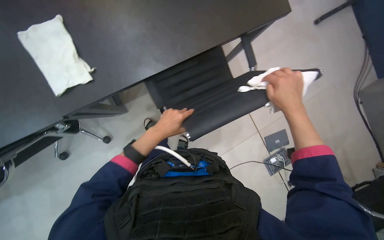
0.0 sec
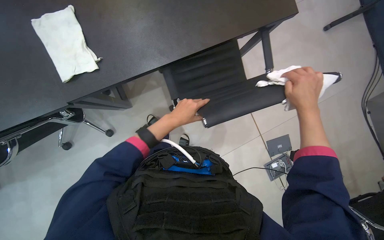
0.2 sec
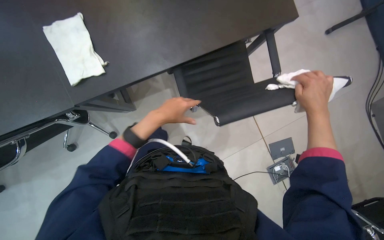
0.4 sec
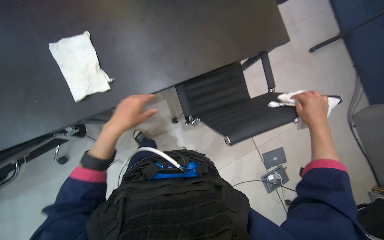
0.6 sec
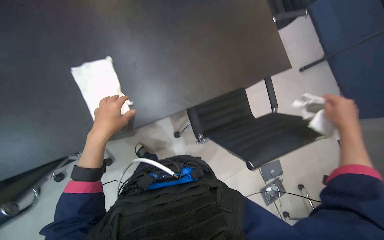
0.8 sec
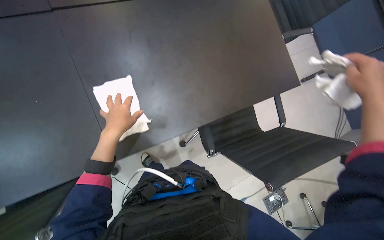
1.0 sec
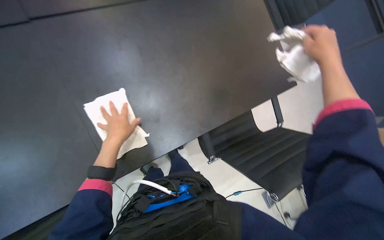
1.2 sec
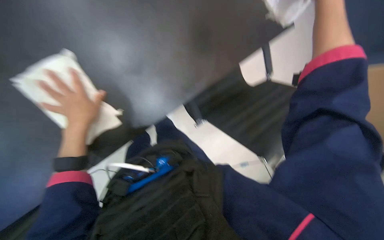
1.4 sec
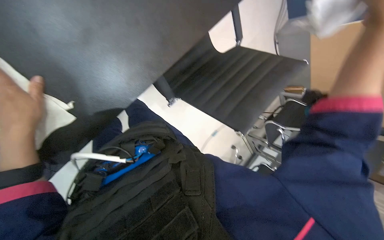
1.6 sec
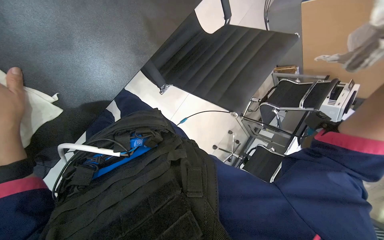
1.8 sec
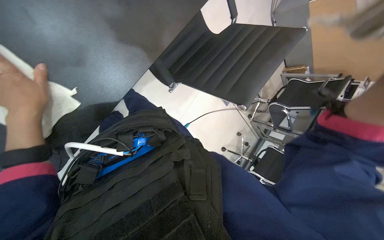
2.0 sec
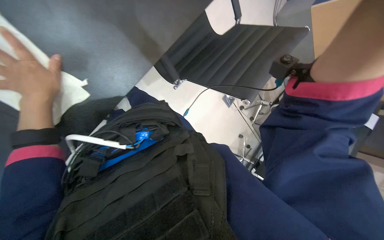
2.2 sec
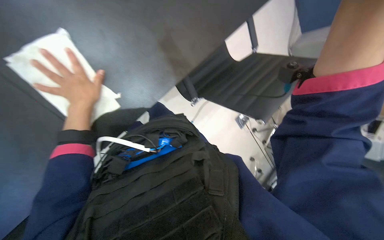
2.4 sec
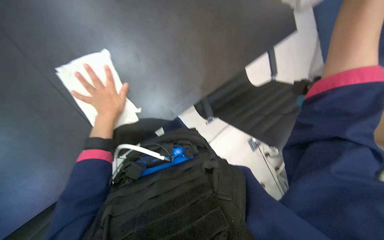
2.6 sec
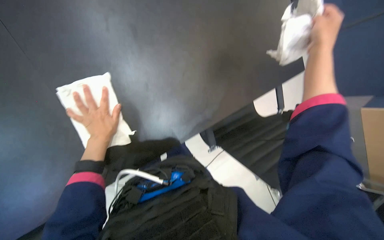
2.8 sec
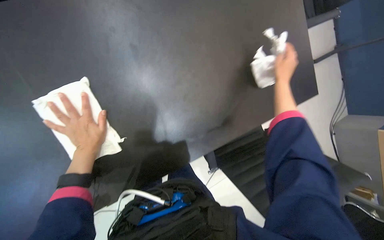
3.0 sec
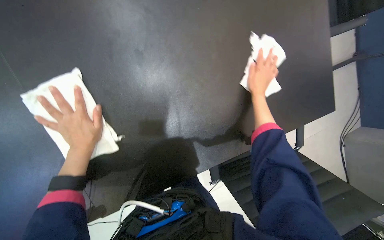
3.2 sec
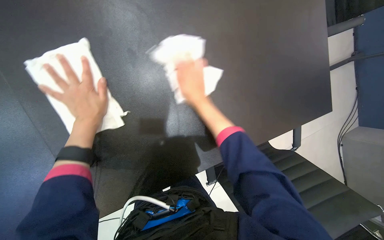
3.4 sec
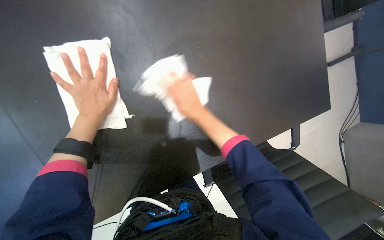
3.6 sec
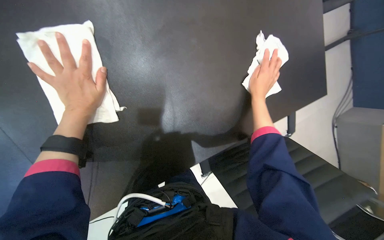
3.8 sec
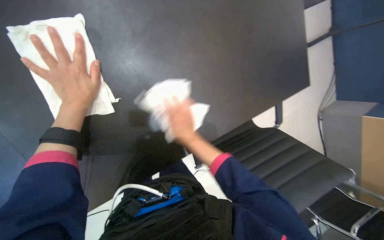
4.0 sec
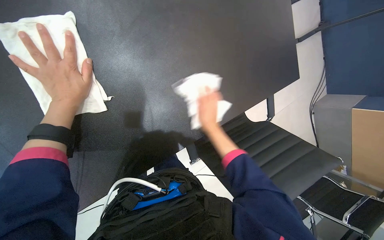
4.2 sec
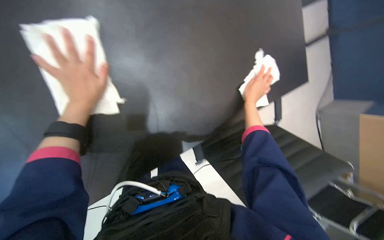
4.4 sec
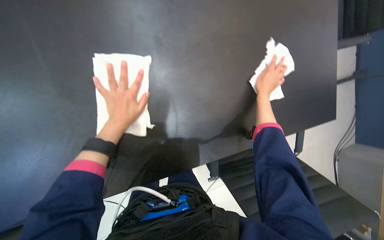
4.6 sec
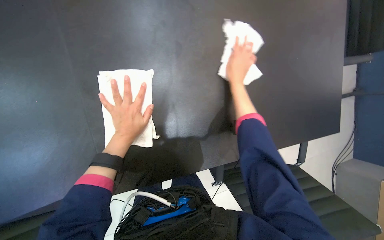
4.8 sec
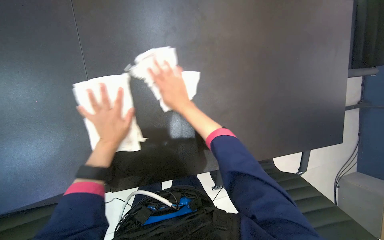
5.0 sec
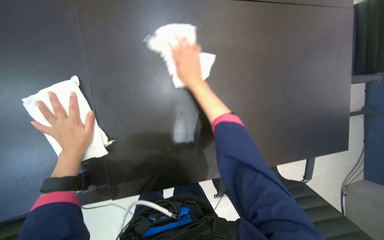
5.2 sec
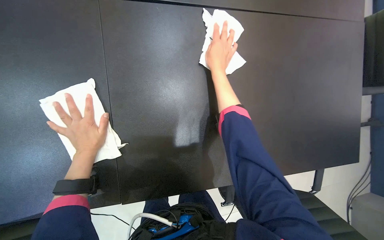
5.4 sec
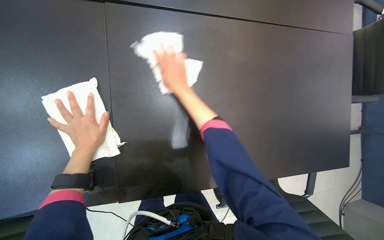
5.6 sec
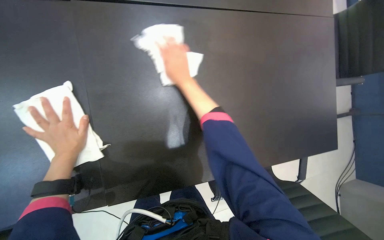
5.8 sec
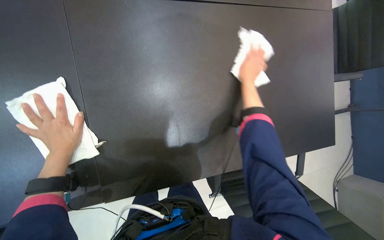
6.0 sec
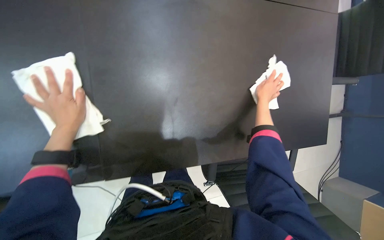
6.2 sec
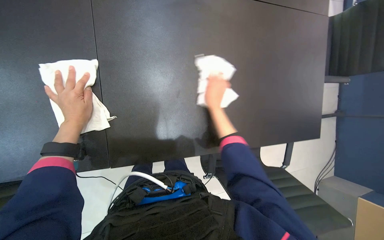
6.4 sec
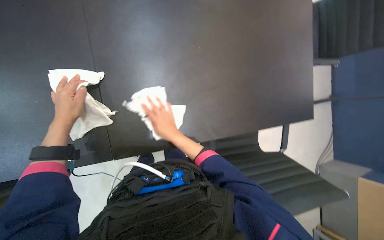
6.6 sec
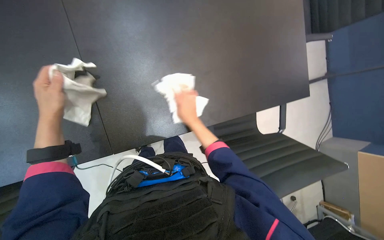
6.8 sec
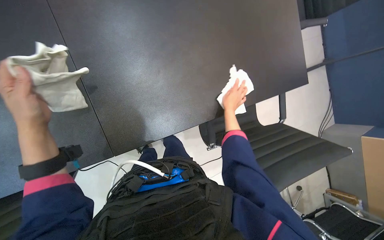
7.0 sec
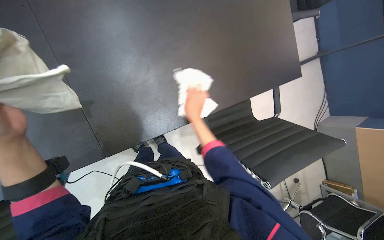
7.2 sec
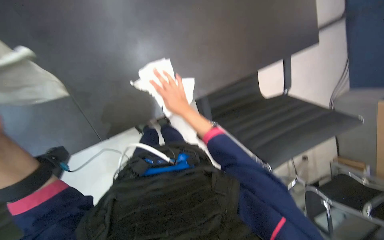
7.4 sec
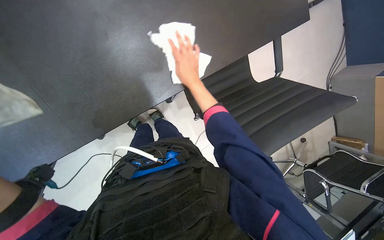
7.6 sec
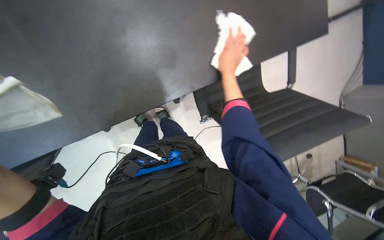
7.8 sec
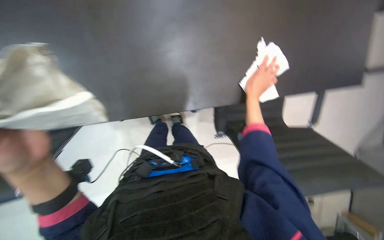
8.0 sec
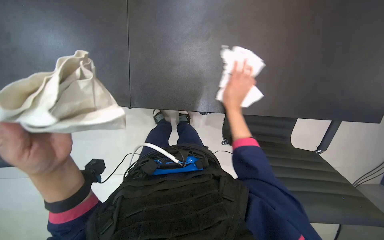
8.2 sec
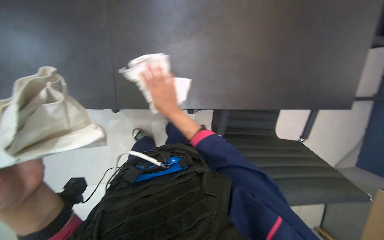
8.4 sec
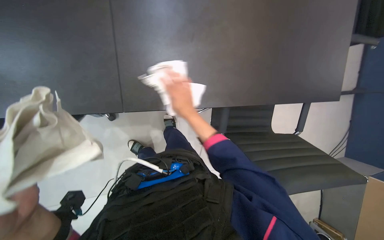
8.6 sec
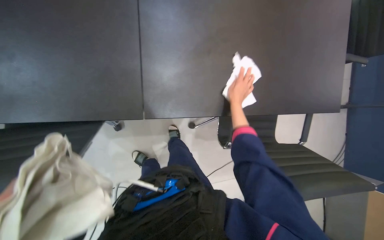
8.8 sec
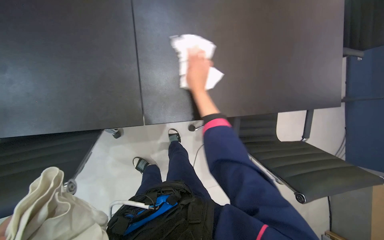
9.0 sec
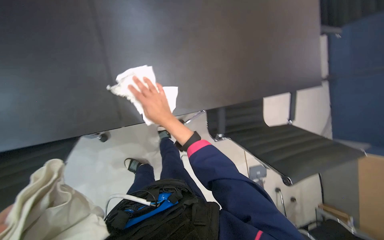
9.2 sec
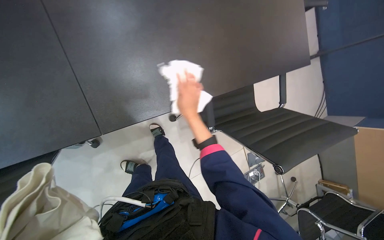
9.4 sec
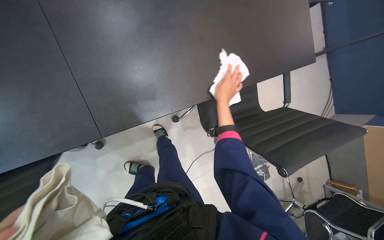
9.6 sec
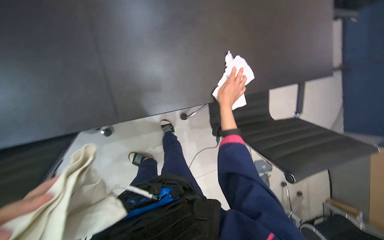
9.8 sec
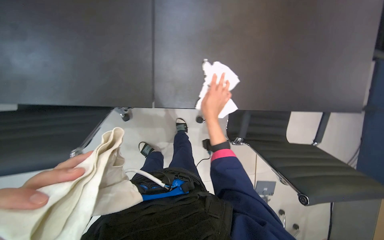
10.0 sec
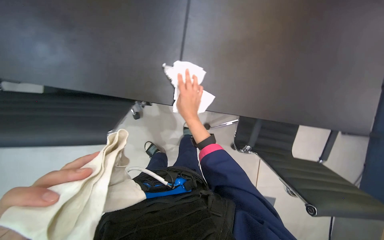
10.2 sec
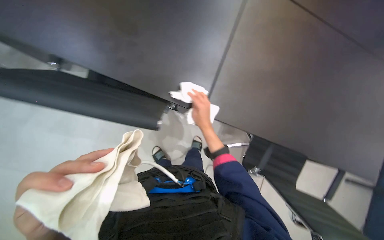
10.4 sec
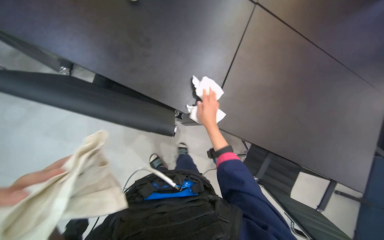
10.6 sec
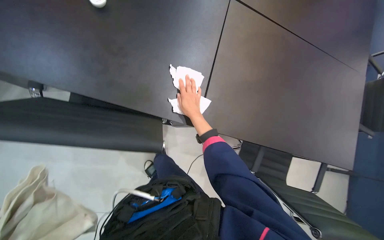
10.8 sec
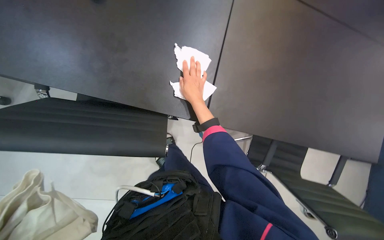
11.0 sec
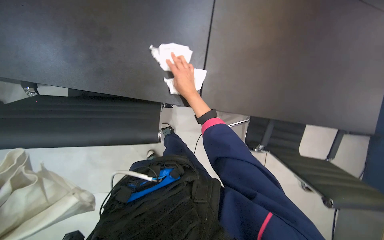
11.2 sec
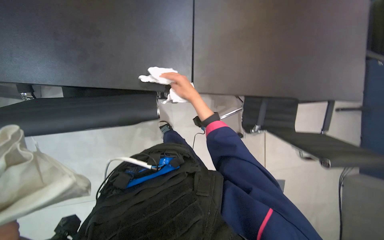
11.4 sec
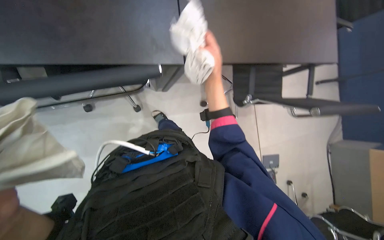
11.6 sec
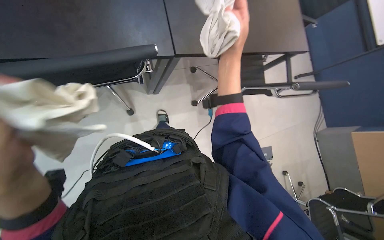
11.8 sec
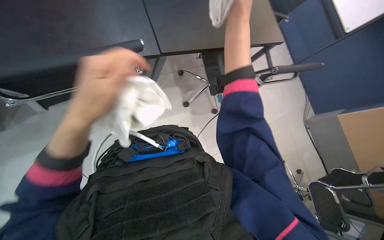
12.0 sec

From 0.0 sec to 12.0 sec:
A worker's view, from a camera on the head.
Job: wiping surfaces.
The whole recording: Wiping large office table. The worker wipes the surface of a large office table with a white cloth.
From 0.0 sec to 1.6 sec: The camera is aimed about 20 degrees further to the right. The camera pitches downward, by about 15 degrees.
From 1.6 sec to 3.0 sec: The wearer looks some 30 degrees further upward.
From 3.0 sec to 4.4 sec: The left hand heads up the picture, covering roughly 10 cm.
From 6.0 sec to 7.6 sec: The camera pitches downward, by about 20 degrees. The right hand swings left and right, about 35 cm each way, with 3 reversals.
From 7.6 sec to 9.0 sec: The view tilts about 15 degrees upward. The right hand moves left and right over roughly 30 cm, changing direction 3 times.
From 10.4 sec to 12.0 sec: The wearer's head swings about 35 degrees to the right.

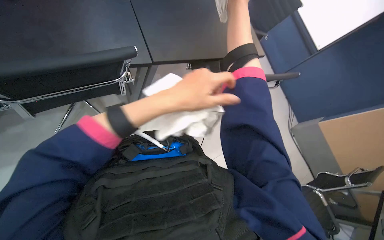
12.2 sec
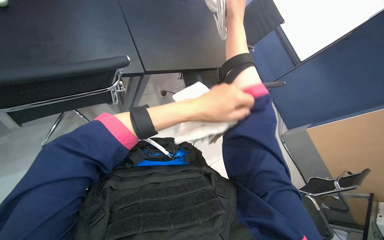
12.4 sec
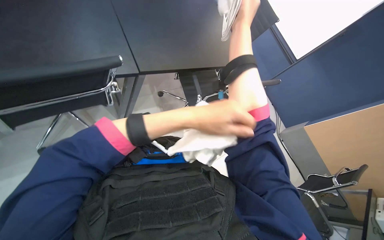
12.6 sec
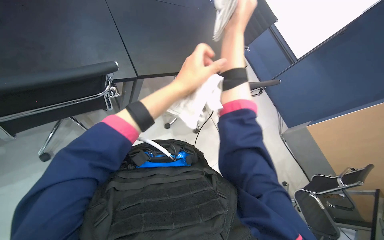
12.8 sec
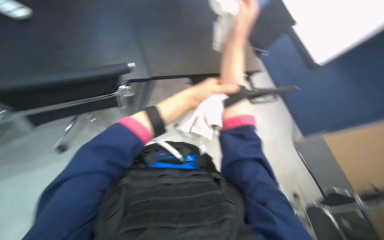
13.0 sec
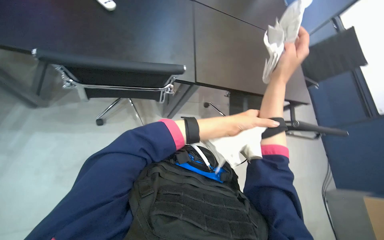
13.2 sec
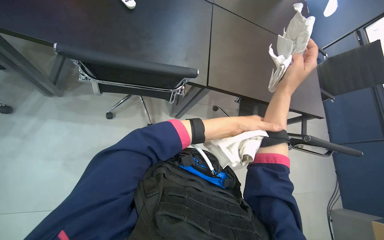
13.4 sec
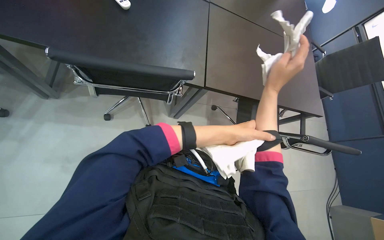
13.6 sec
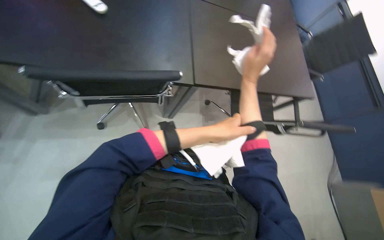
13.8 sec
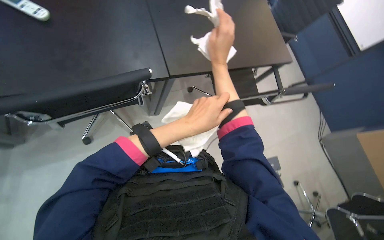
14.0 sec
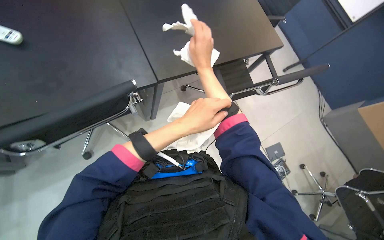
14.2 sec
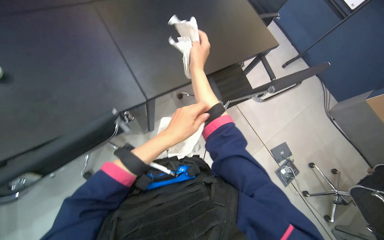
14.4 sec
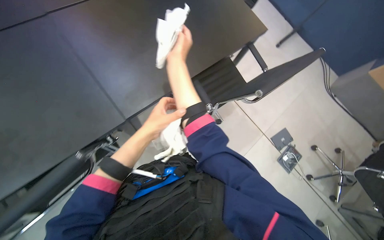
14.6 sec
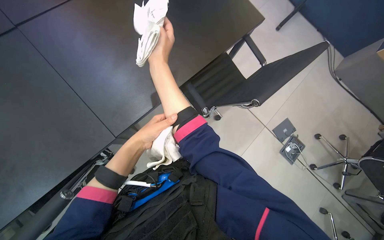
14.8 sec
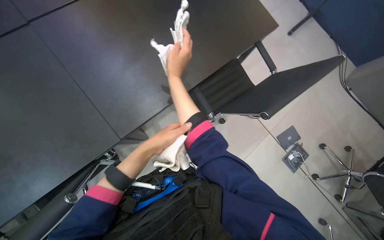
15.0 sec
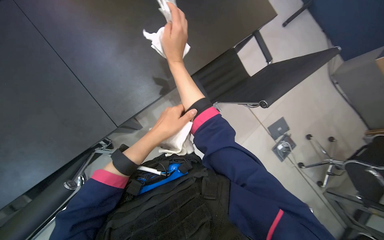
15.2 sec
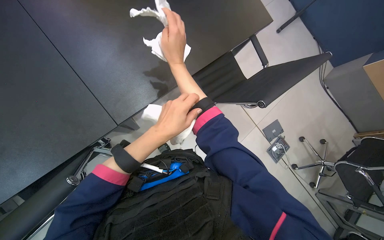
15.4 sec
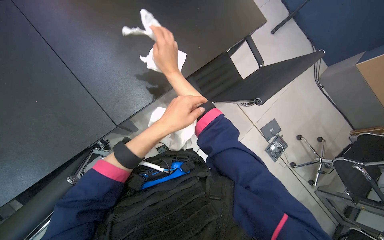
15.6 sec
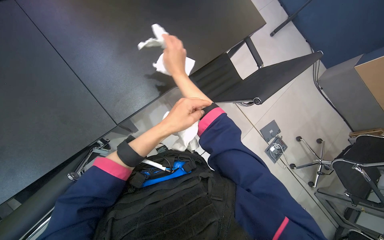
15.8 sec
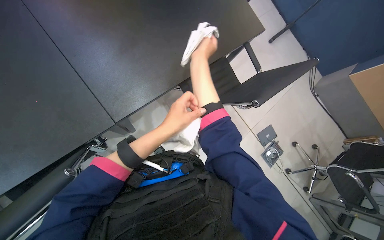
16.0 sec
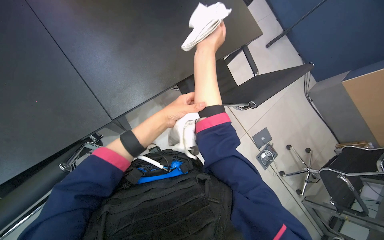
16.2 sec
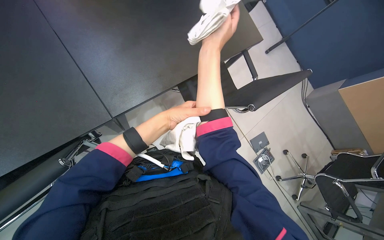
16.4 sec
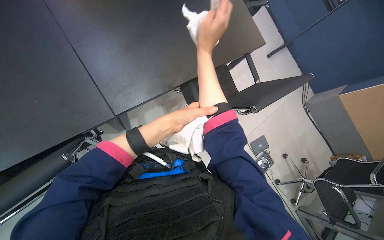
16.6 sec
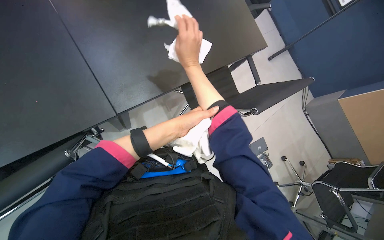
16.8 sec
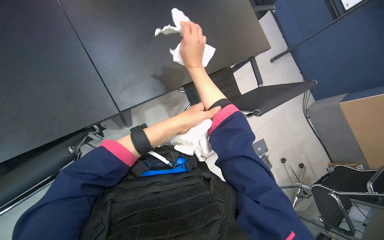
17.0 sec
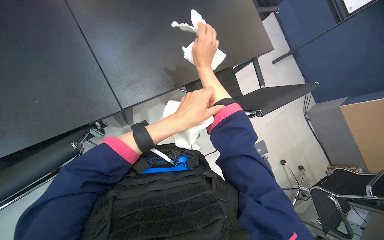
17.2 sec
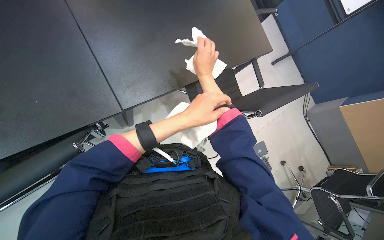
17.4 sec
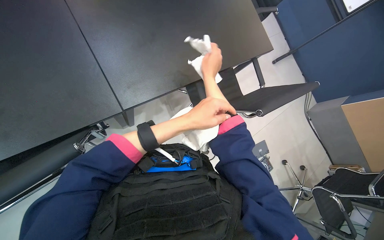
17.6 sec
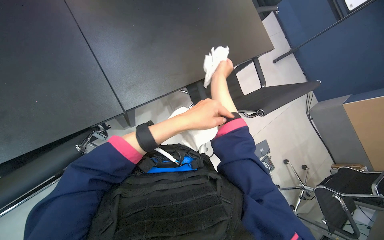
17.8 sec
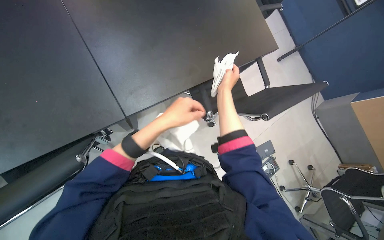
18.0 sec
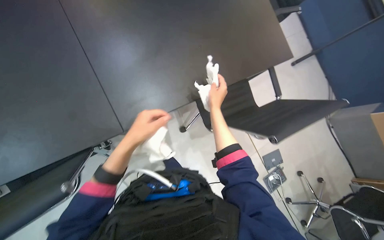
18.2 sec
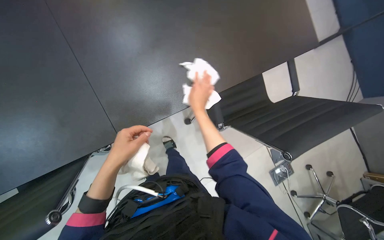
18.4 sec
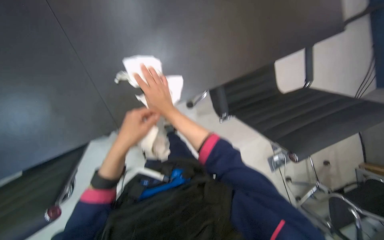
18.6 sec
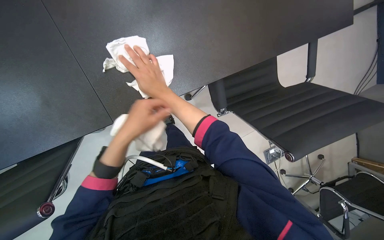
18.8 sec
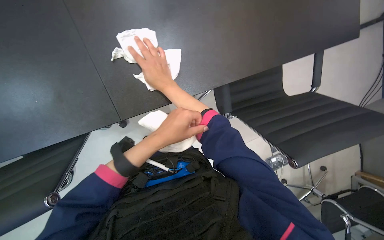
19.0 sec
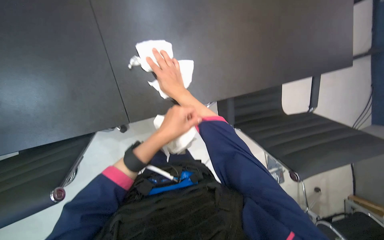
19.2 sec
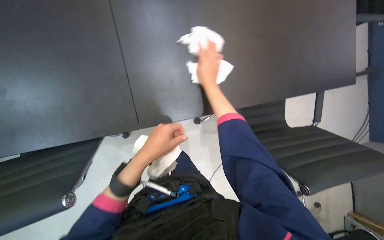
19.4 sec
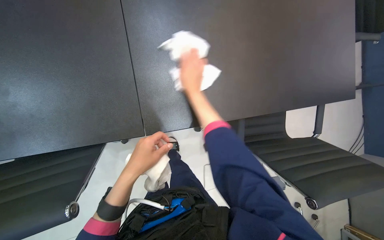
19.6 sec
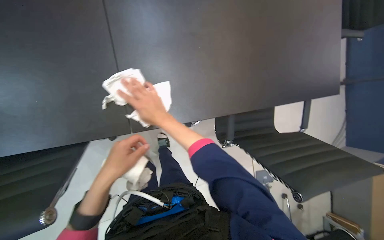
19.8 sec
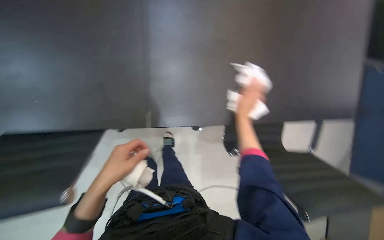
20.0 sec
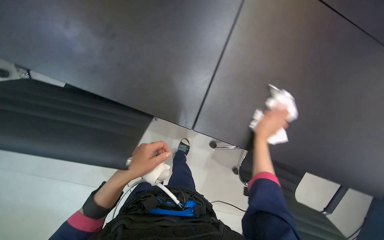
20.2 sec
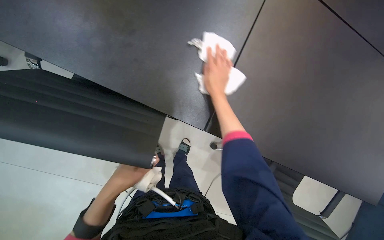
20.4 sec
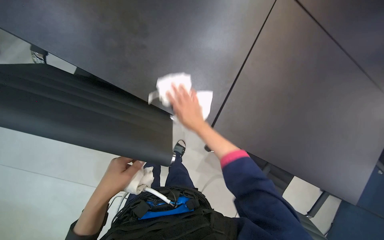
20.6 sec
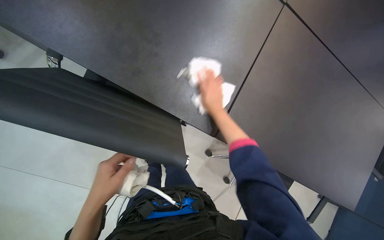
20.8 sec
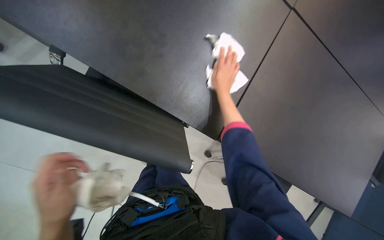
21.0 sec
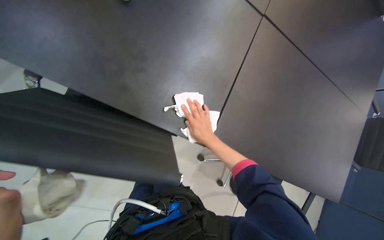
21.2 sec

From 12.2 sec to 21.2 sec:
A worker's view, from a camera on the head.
Job: wiping surfaces.
The whole recording: Wiping large office table. The worker wipes the surface of a large office table with a white cloth.
From 12.2 sec to 13.8 sec: The head turns to the left by approximately 20 degrees. The right hand shifts roughly 10 cm down the picture.
From 13.8 sec to 15.2 sec: The scene turns approximately 30 degrees counterclockwise in the picture.
From 16.6 sec to 18.2 sec: The right hand heads farther from the camera and down the picture, covering roughly 15 cm, while the left hand travels to the left by about 15 cm.
From 18.2 sec to 19.8 sec: The left hand moves approximately 10 cm to the right and comes back.
